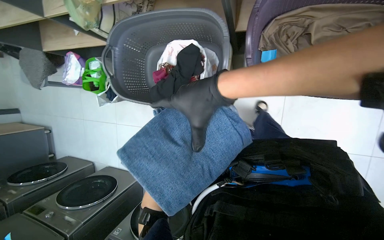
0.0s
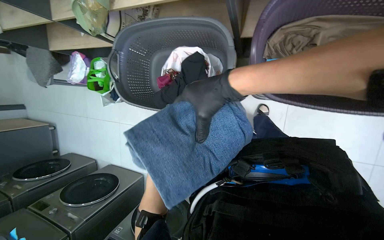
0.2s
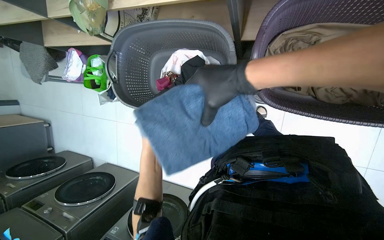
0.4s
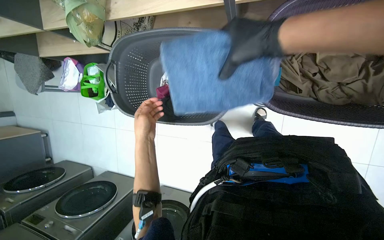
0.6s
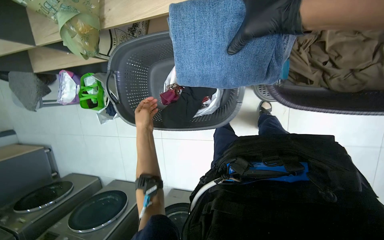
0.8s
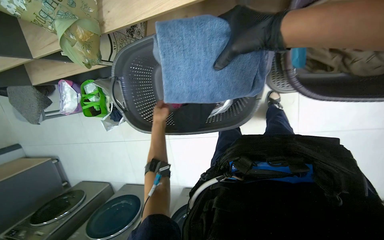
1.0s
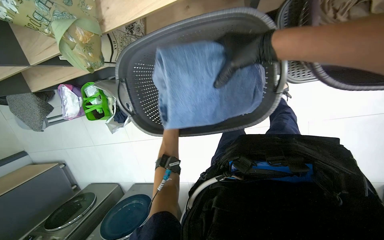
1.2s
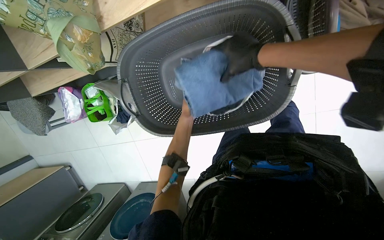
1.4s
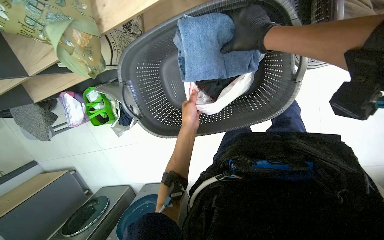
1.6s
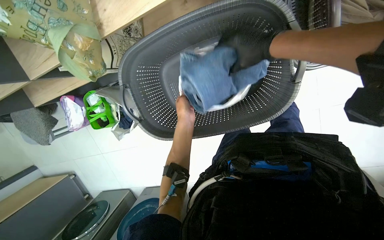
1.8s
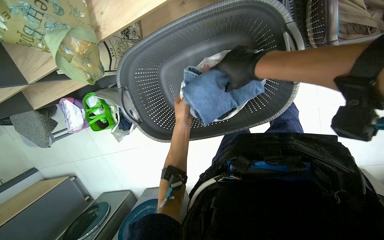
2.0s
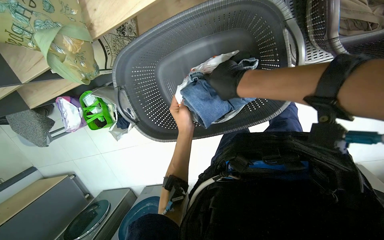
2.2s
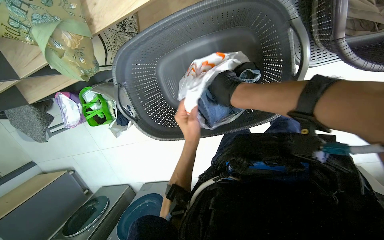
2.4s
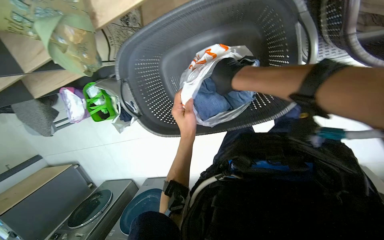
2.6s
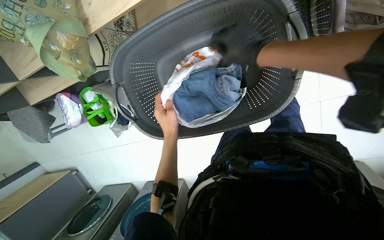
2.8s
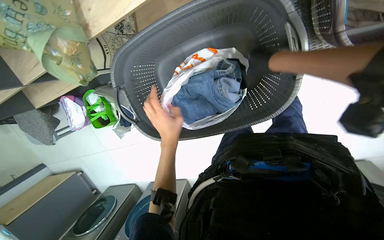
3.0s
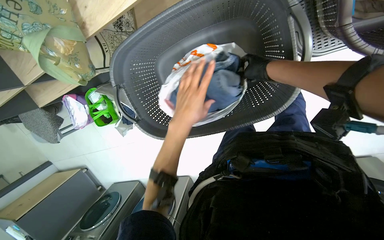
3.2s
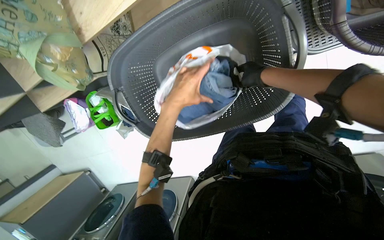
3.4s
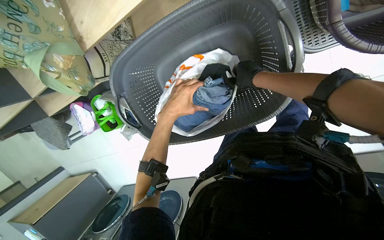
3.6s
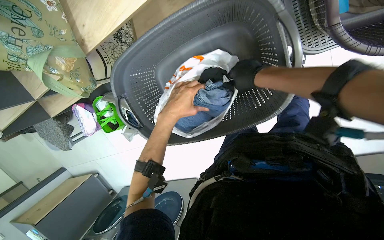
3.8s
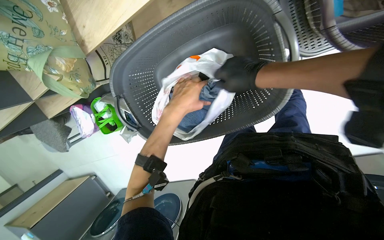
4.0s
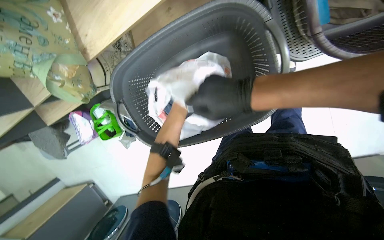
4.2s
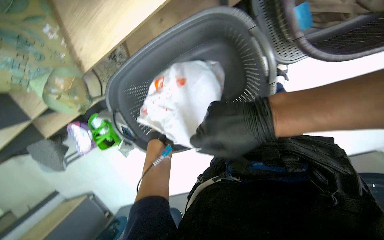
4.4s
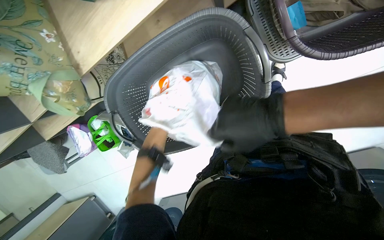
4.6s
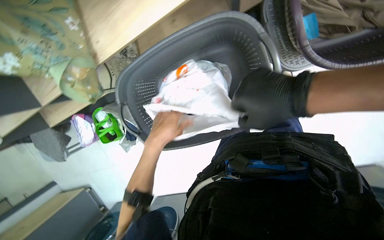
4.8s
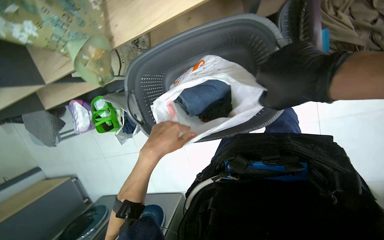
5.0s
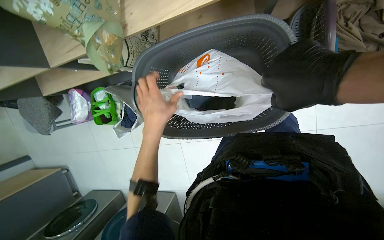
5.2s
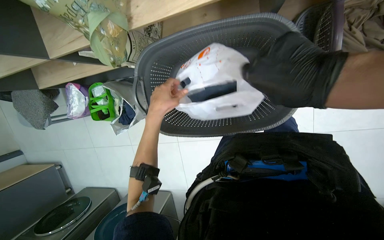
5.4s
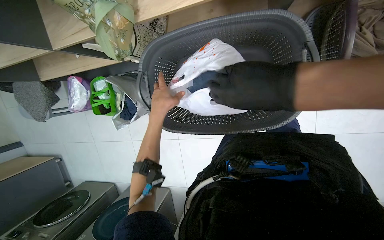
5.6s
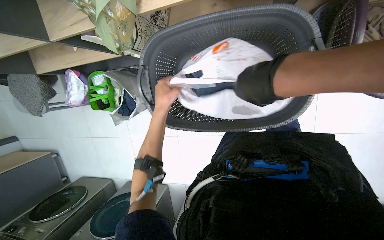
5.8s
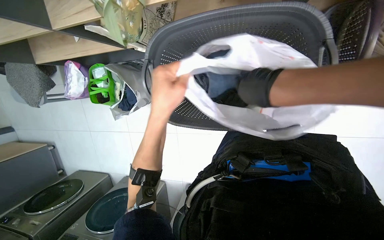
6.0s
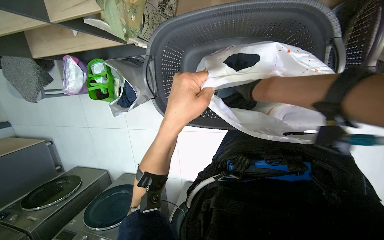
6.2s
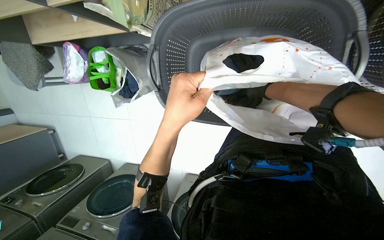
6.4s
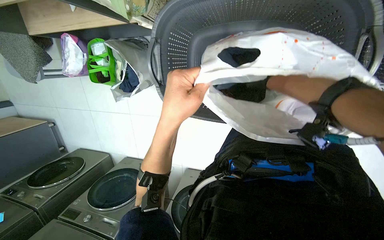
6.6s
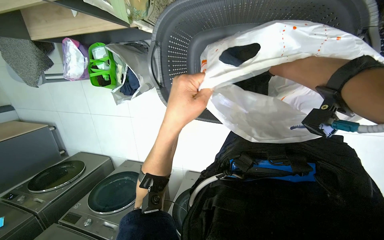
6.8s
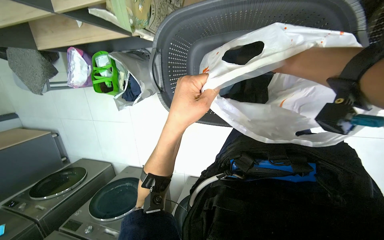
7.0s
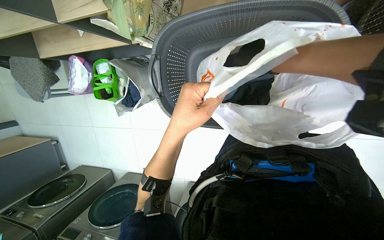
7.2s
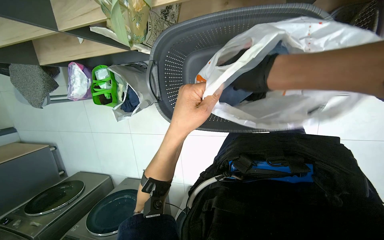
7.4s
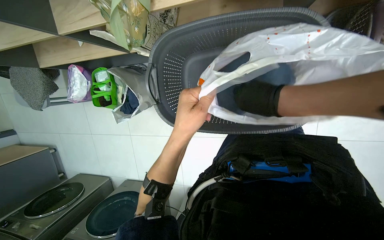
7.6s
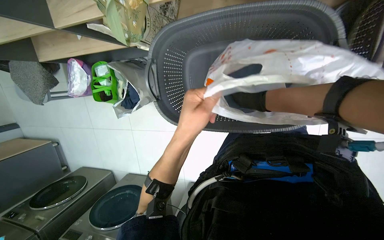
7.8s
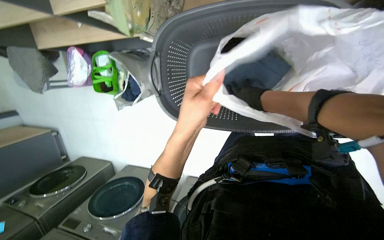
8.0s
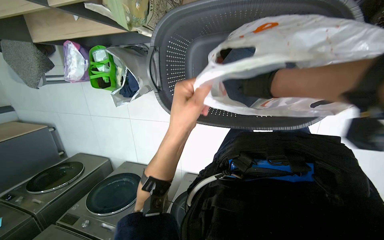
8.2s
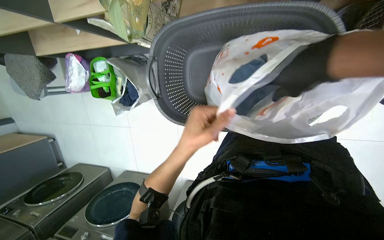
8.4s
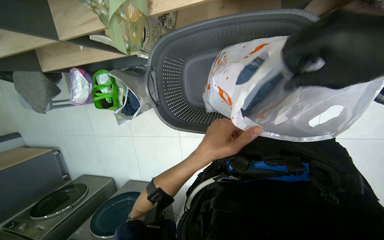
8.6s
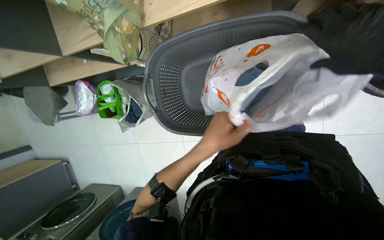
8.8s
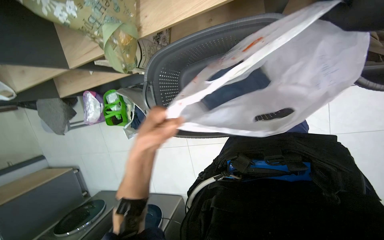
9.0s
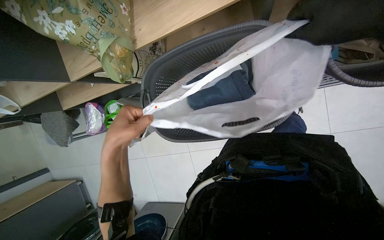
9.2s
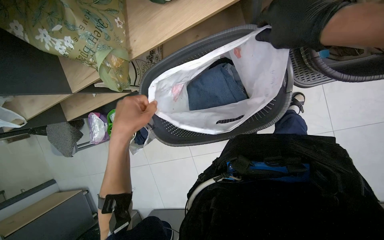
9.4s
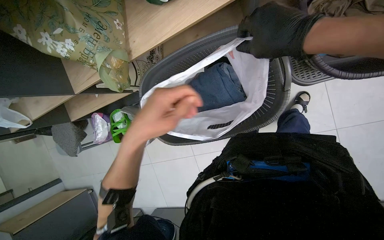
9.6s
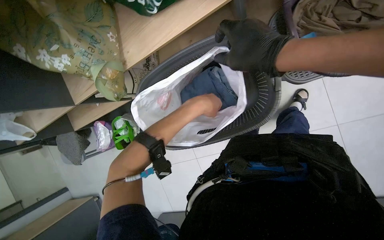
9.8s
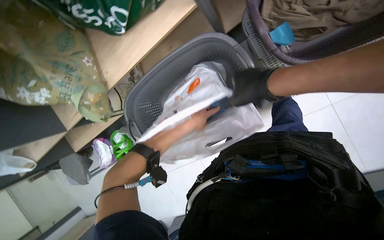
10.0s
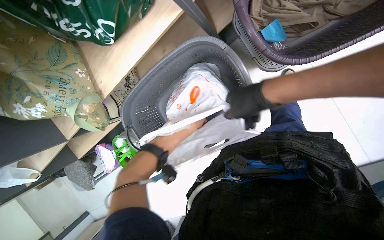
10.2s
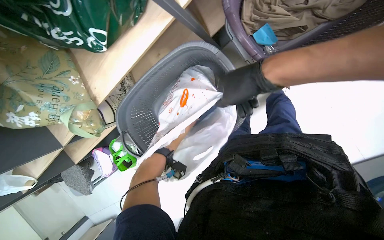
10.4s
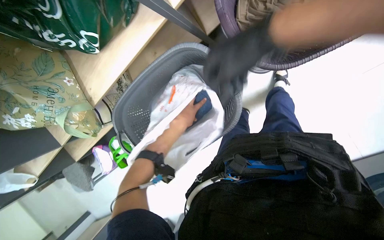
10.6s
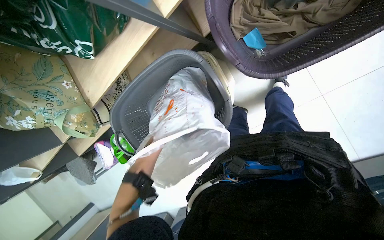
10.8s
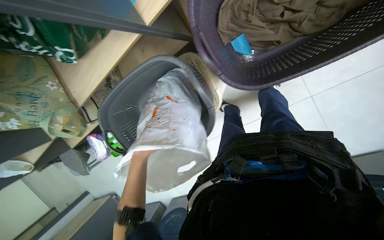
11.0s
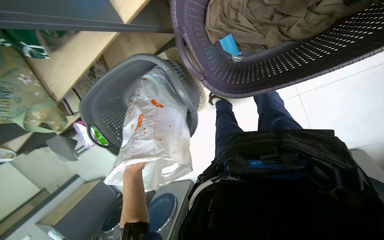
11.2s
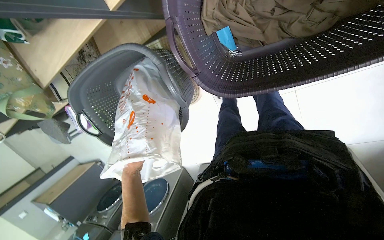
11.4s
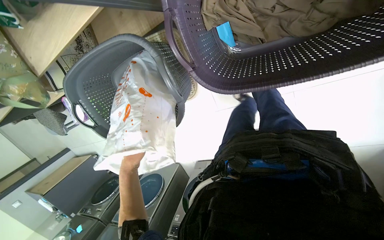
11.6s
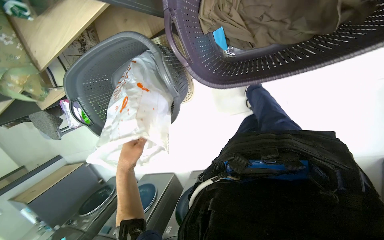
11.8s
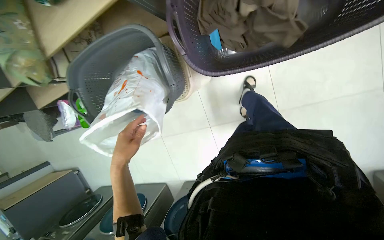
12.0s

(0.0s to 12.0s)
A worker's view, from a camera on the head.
Job: managing laundry.
The whole recording: Sorting and bagging clothes. The worker sorts clothes from a laundry basket and places them into a white bag inside another basket.
1.6s - 3.0s: The left hand moves approximately 10 cm farther from the camera and comes back. The right hand travels down the picture and back again, approximately 10 cm each way.
3.0s - 4.4s: The right hand is displaced down the picture and nearer to the camera by about 20 cm.
4.4s - 6.0s: The left hand swings nearer and farther, some 20 cm each way, with 2 reversals. The right hand is displaced farther from the camera by approximately 10 cm.
6.0s - 7.6s: The right hand swings nearer and farther, approximately 20 cm each way, with 2 reversals.
9.0s - 10.4s: The left hand goes roughly 35 cm farther from the camera.

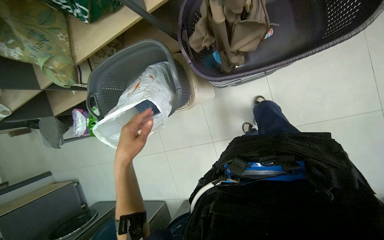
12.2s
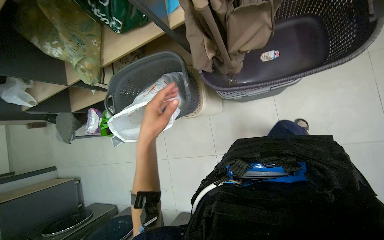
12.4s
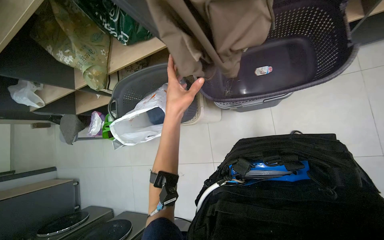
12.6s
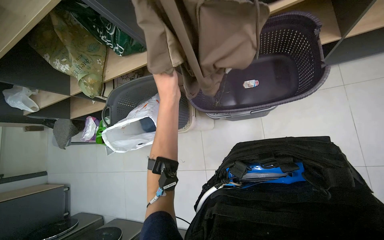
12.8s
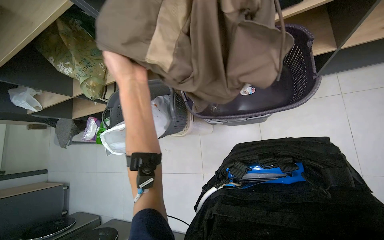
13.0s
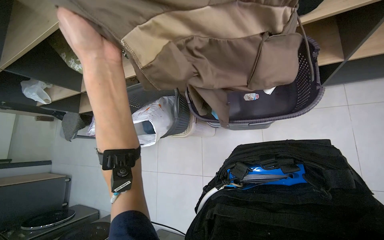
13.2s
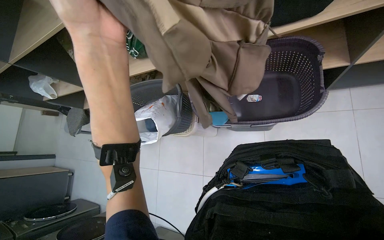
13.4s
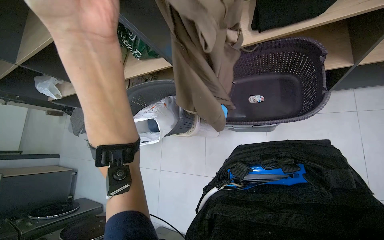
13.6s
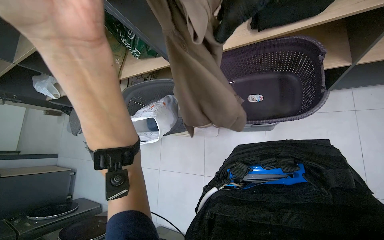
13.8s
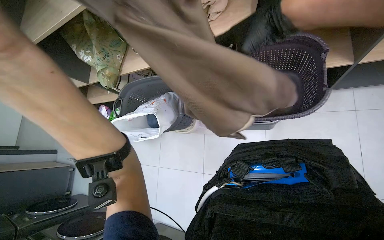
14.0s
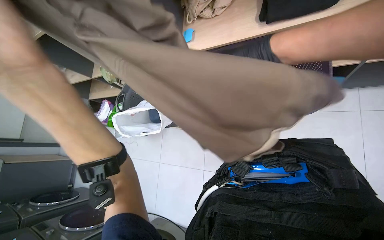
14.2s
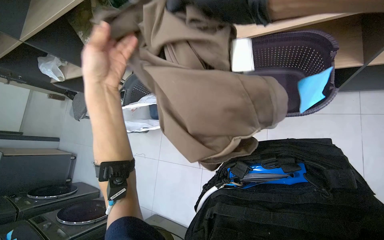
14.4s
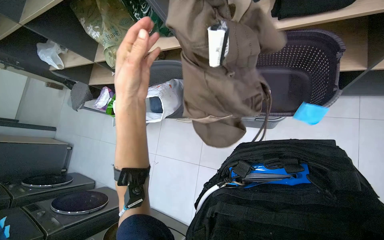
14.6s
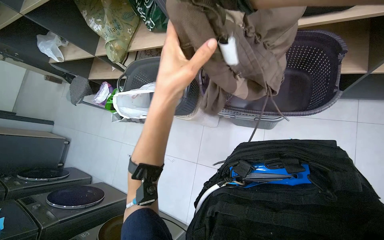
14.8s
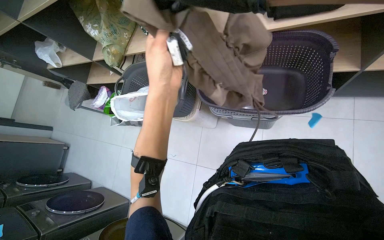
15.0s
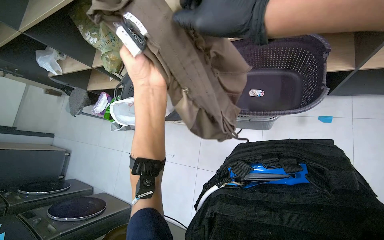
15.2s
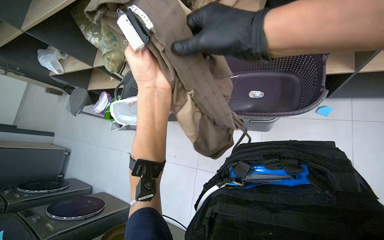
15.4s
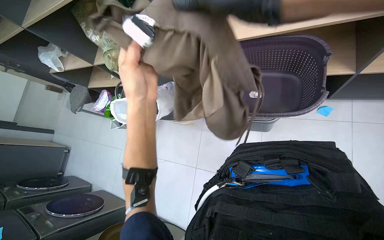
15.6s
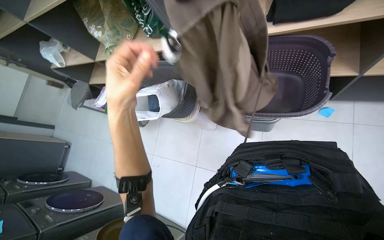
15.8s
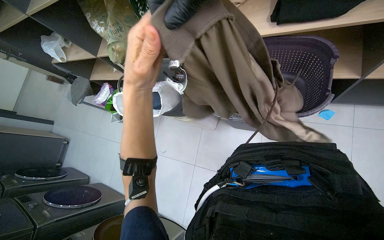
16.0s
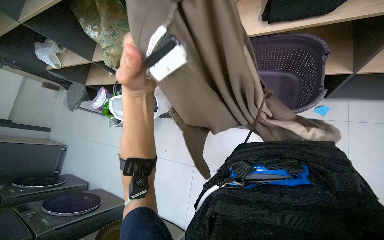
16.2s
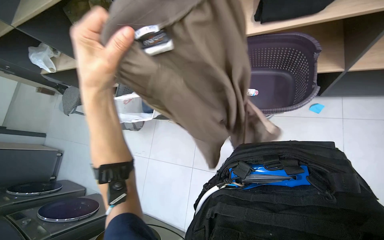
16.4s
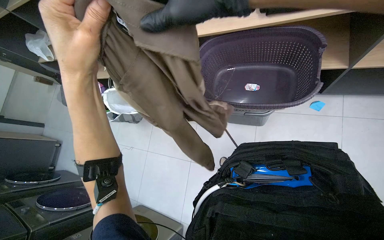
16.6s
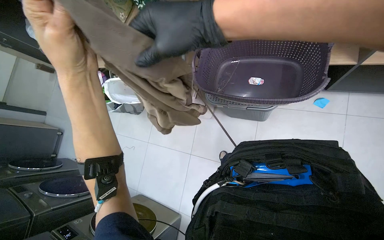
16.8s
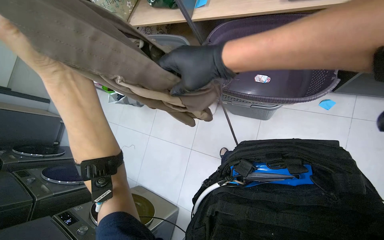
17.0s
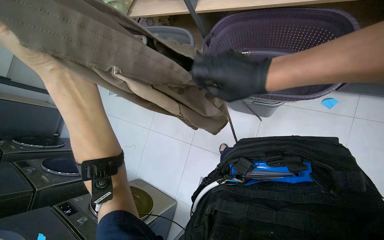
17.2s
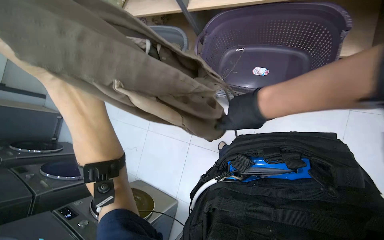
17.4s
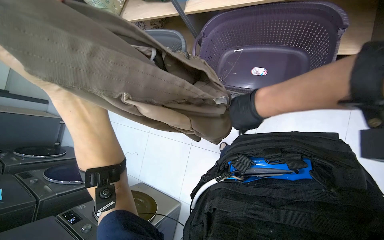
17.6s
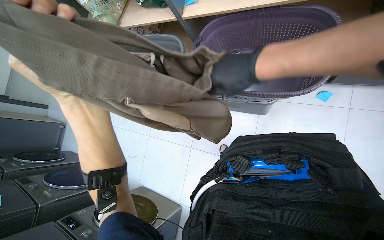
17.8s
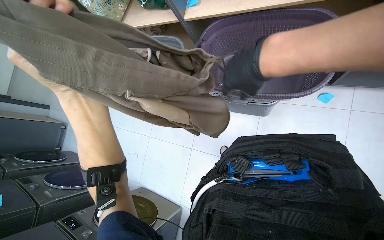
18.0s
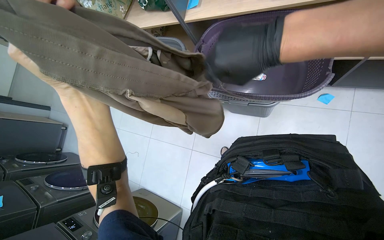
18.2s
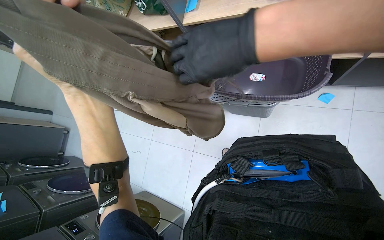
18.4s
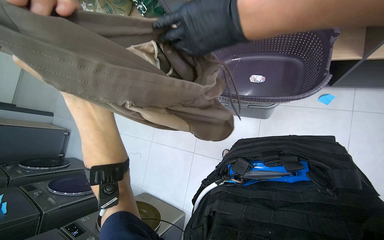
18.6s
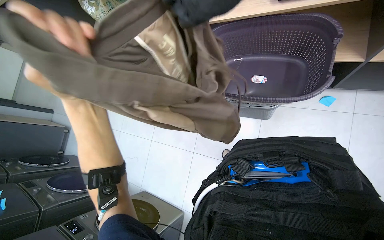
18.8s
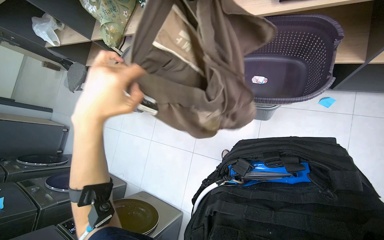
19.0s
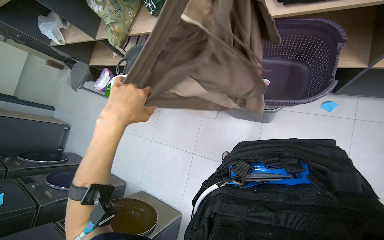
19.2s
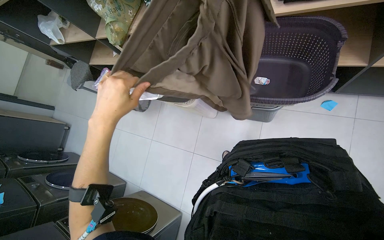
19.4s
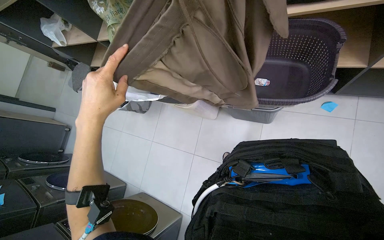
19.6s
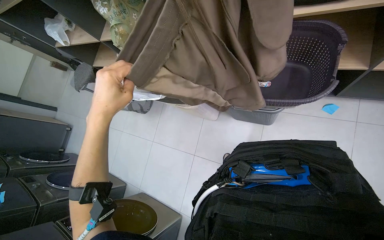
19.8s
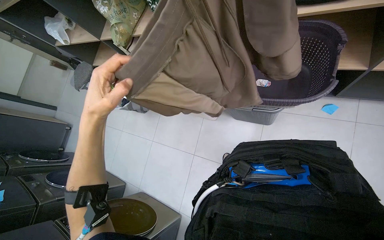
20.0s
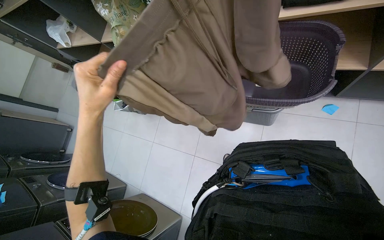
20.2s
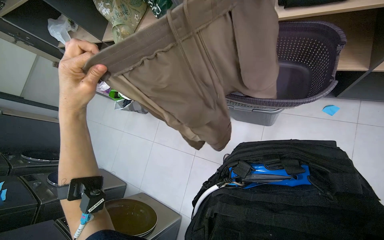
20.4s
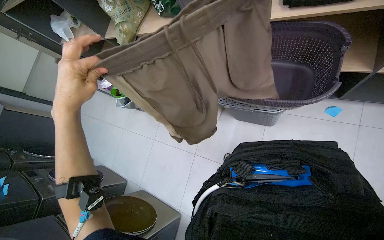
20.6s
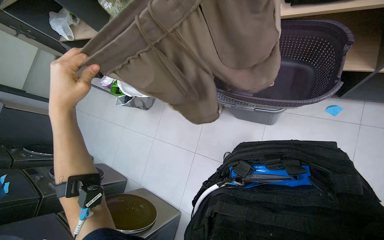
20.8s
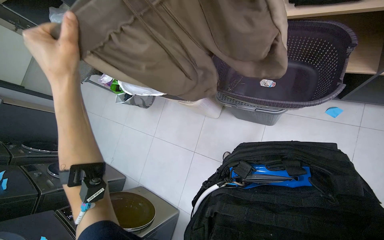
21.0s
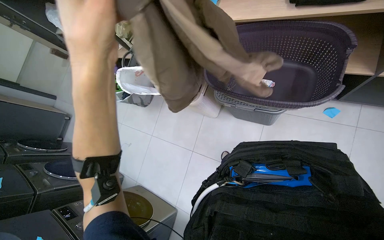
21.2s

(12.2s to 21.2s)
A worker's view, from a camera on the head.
Job: managing laundry.
The whole recording: Sorting and bagging clothes. The worker sorts clothes from a laundry basket and places them into a white bag inside another basket.
12.2s - 13.8s: The view tilts about 10 degrees upward. The left hand goes about 40 cm nearer to the camera and up the picture.
15.2s - 16.6s: The left hand swings left and right, approximately 10 cm each way, with 2 reversals.
16.6s - 18.2s: The left hand goes some 15 cm down the picture, to the left and farther from the camera.
19.8s - 21.2s: The left hand moves nearer to the camera, approximately 10 cm, and reaches roughly 10 cm to the left, then returns.
